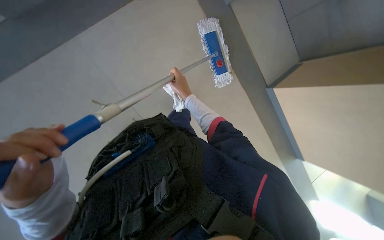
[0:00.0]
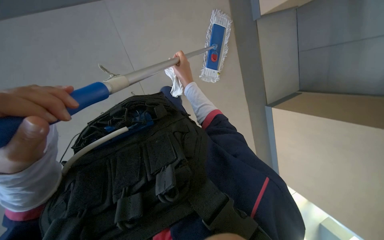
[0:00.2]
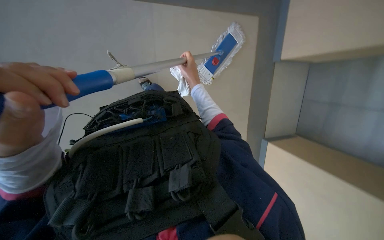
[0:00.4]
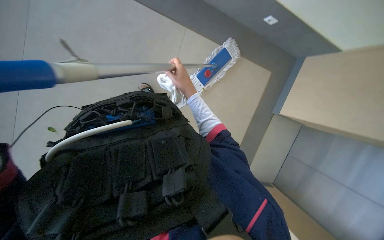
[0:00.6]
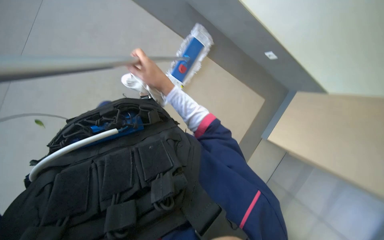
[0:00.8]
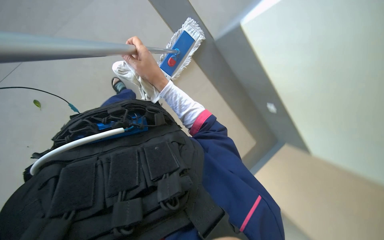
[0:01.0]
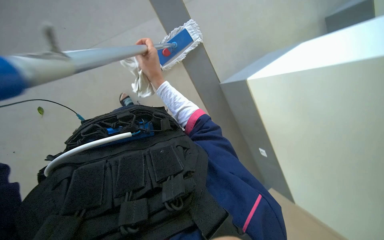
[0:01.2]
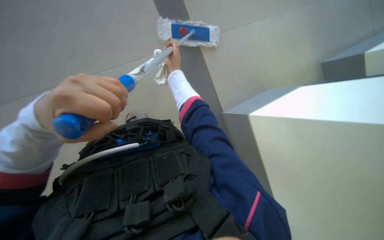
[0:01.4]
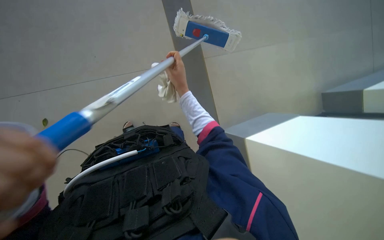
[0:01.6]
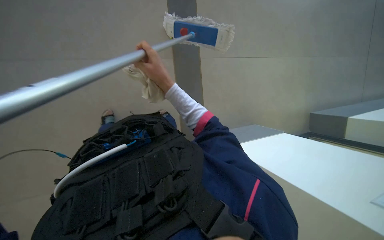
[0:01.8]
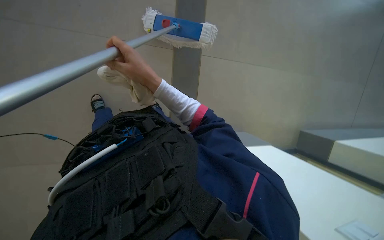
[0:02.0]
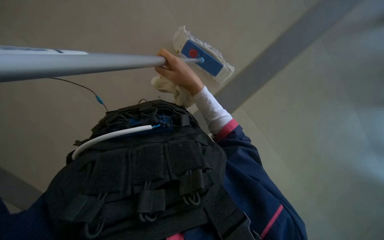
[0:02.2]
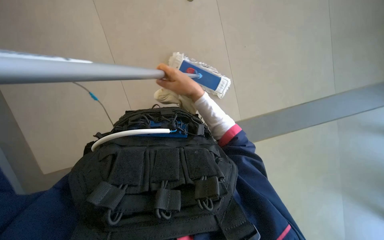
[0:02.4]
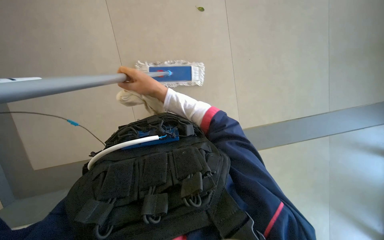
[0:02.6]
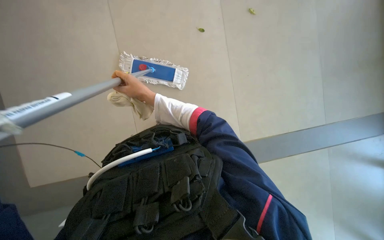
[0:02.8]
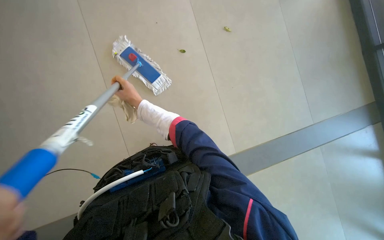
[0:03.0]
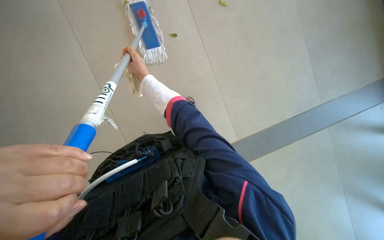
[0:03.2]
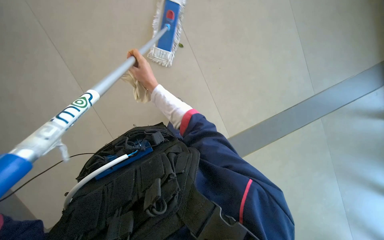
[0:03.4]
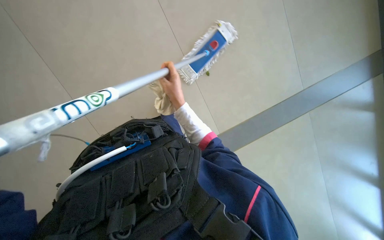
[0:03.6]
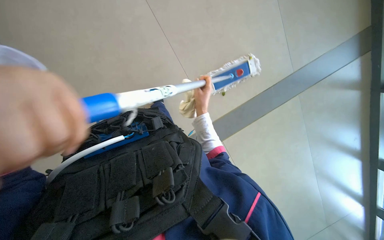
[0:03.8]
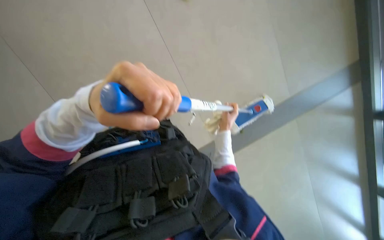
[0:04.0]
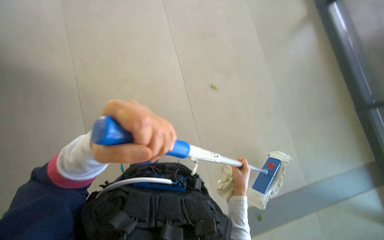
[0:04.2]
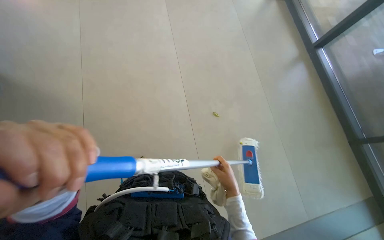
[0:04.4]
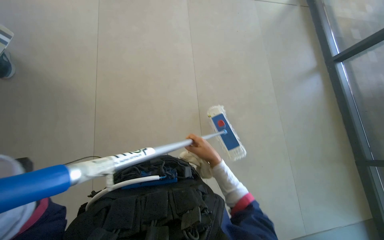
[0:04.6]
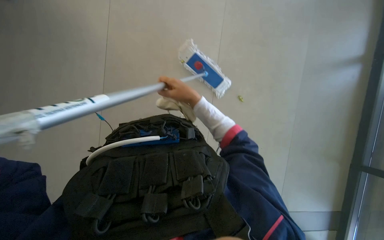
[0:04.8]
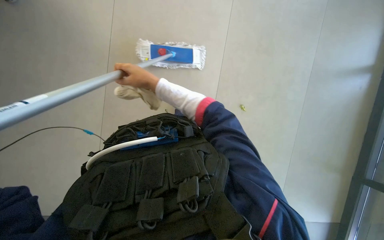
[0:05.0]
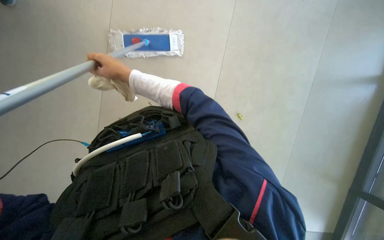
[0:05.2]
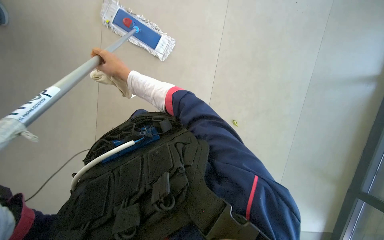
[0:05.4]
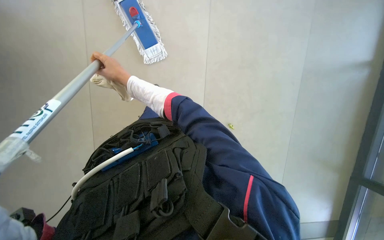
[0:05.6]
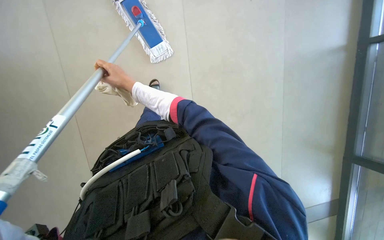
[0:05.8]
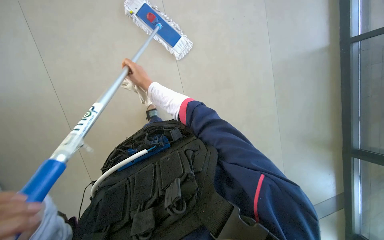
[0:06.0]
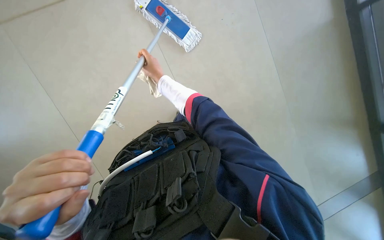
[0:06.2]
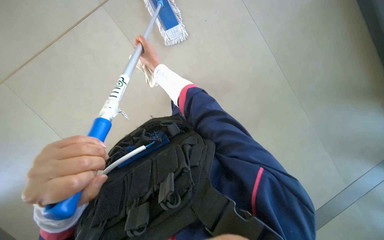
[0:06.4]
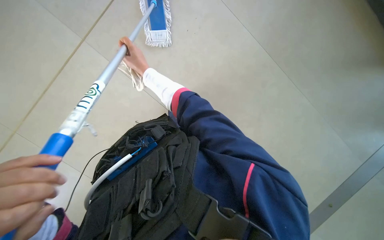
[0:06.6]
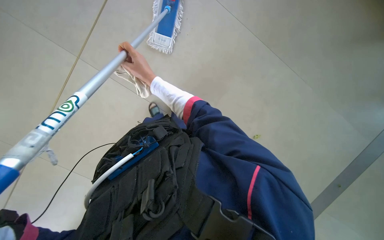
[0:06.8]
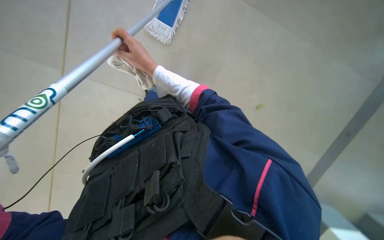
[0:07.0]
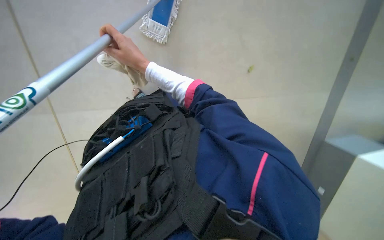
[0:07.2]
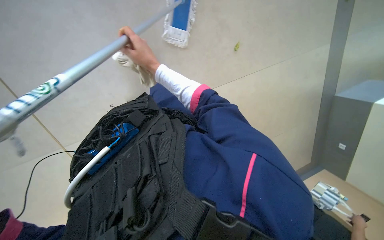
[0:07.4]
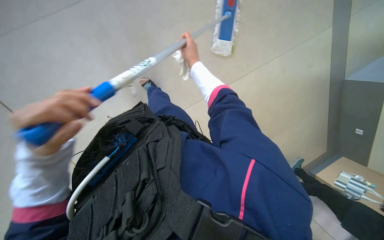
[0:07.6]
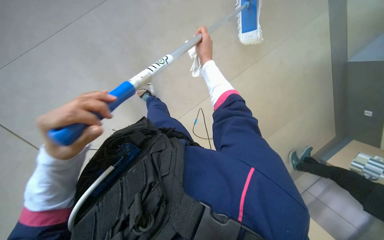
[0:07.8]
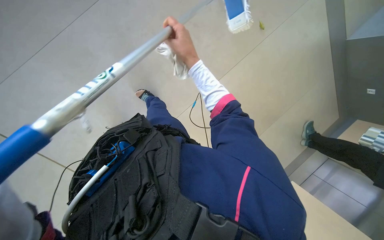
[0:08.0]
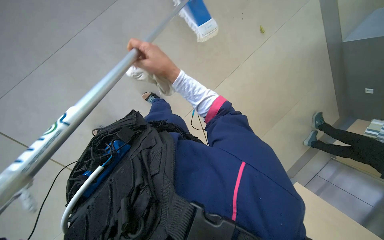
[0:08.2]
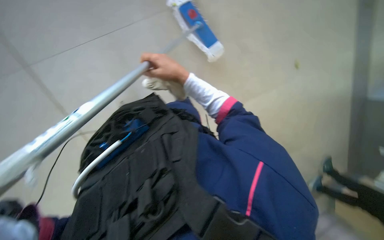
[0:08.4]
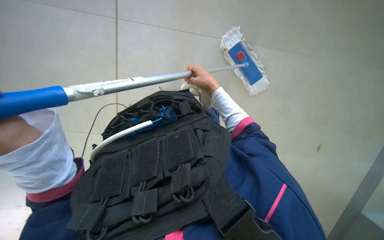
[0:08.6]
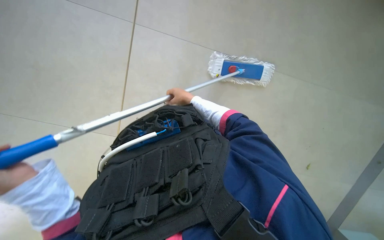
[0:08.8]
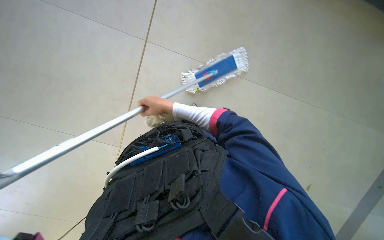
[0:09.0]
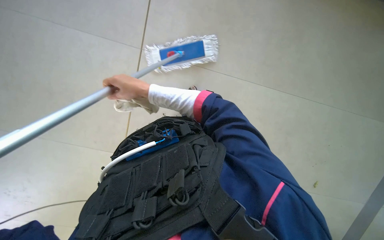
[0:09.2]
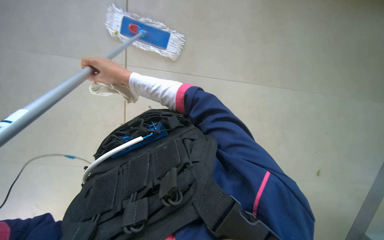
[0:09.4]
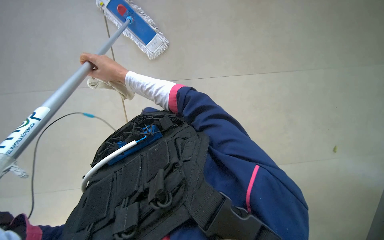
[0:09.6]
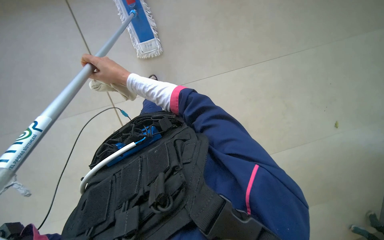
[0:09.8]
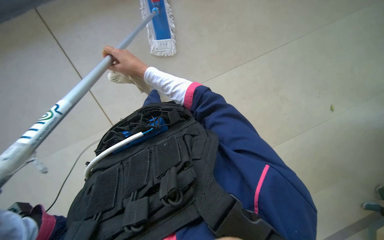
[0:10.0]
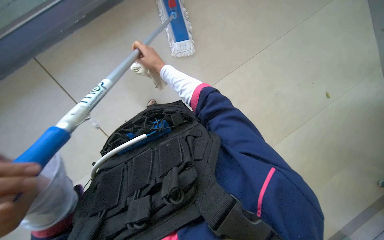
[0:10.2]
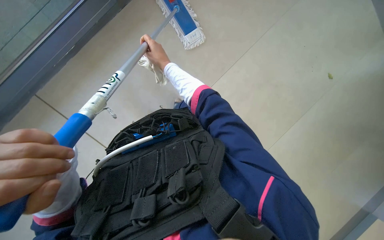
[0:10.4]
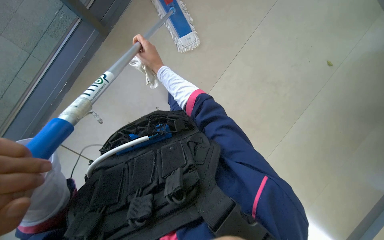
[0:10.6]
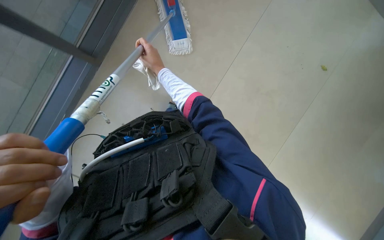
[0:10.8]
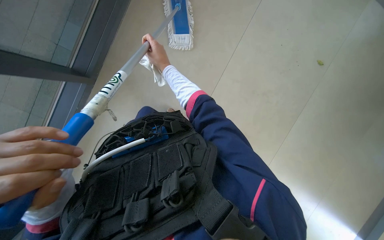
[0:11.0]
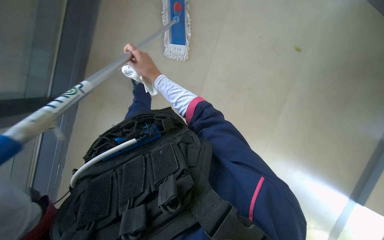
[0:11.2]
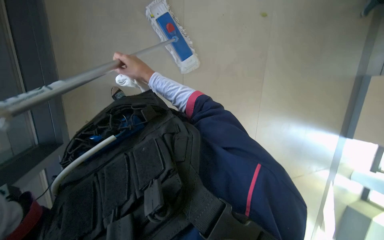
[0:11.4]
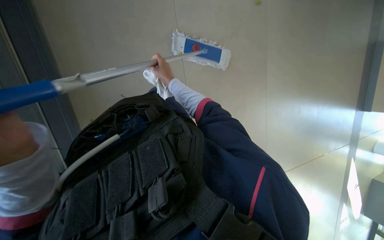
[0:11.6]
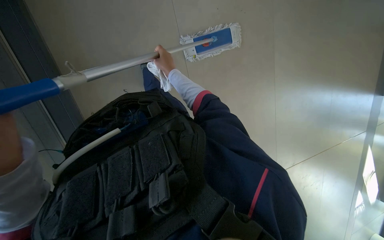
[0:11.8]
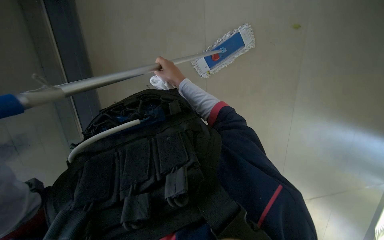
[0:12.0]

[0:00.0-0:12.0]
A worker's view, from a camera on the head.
Job: mopping floor.
The whole recording: Mopping tiled floor. The worker mops the tiled floor with a long-handled mop.
0:00.0 to 0:01.6: The right hand is displaced nearer to the camera by roughly 10 cm.
0:01.6 to 0:03.0: The right hand is displaced to the left and farther from the camera by about 15 cm.
0:03.0 to 0:04.4: The view tilts about 25 degrees upward.
0:09.0 to 0:10.4: The camera sweeps to the right, by about 15 degrees. The right hand is displaced up the picture by about 10 cm.
0:10.4 to 0:12.0: The right hand heads to the right, covering roughly 10 cm.

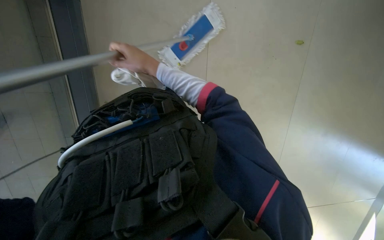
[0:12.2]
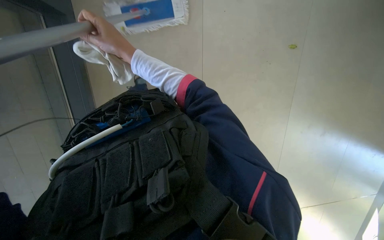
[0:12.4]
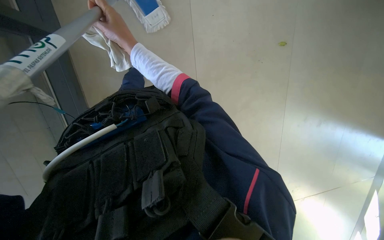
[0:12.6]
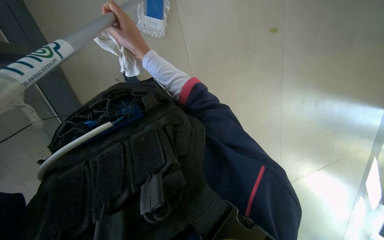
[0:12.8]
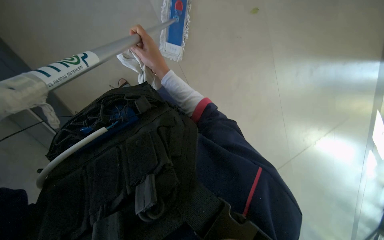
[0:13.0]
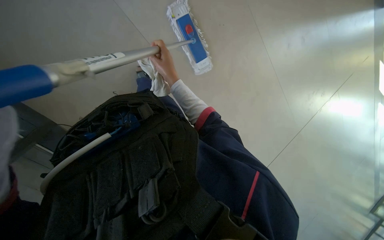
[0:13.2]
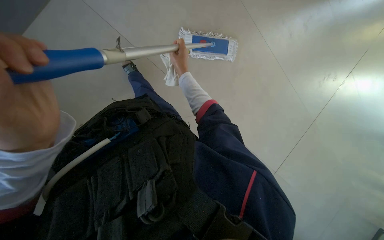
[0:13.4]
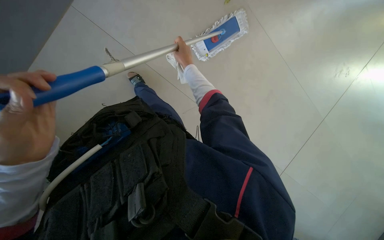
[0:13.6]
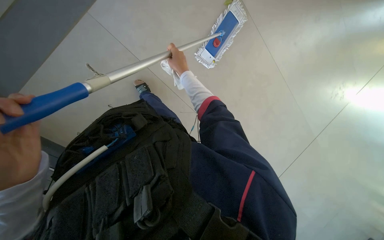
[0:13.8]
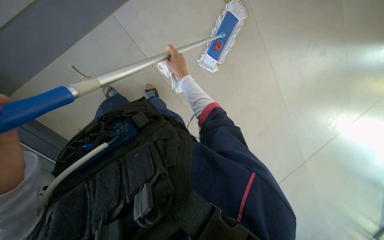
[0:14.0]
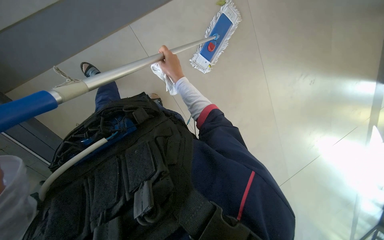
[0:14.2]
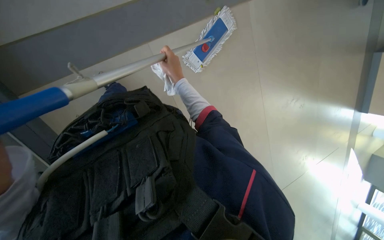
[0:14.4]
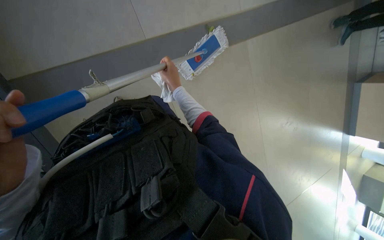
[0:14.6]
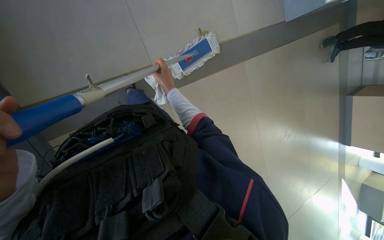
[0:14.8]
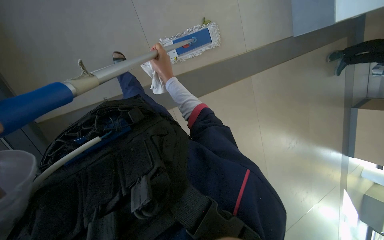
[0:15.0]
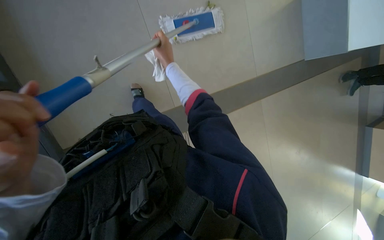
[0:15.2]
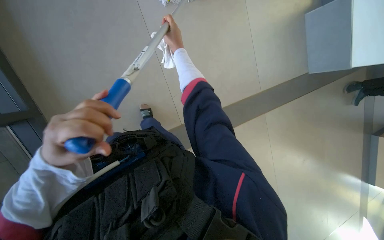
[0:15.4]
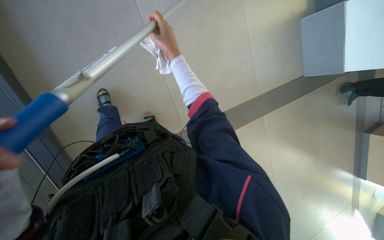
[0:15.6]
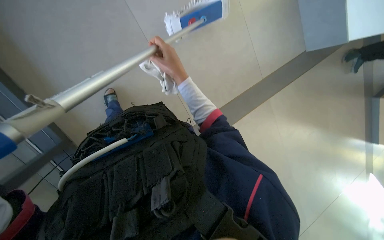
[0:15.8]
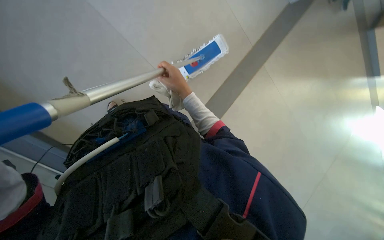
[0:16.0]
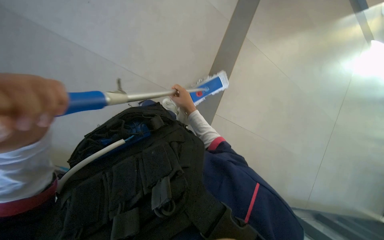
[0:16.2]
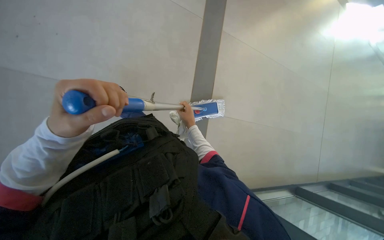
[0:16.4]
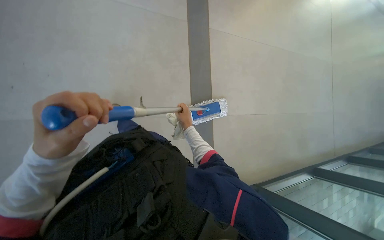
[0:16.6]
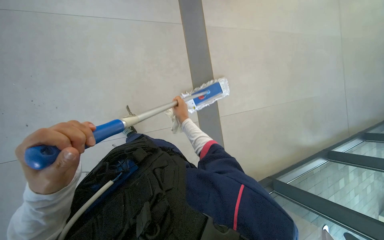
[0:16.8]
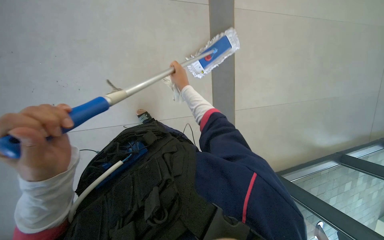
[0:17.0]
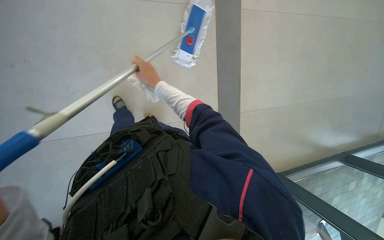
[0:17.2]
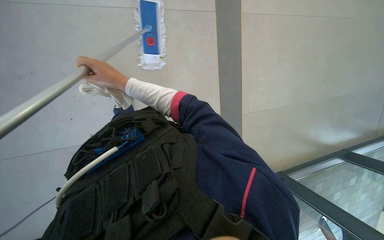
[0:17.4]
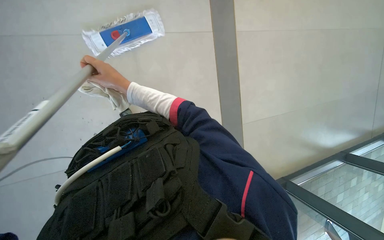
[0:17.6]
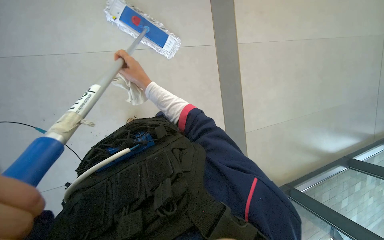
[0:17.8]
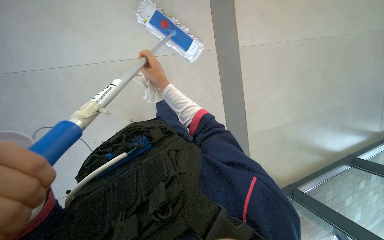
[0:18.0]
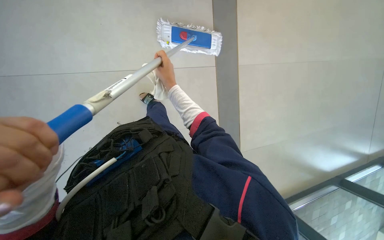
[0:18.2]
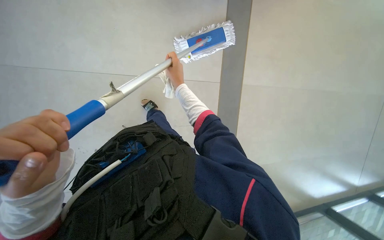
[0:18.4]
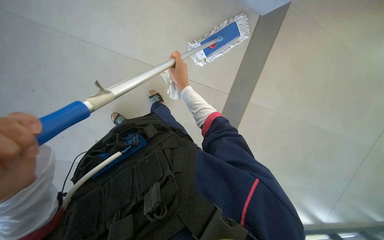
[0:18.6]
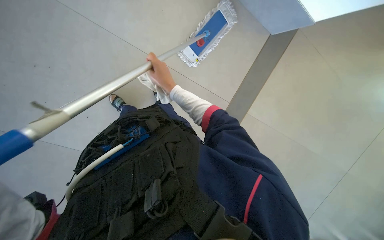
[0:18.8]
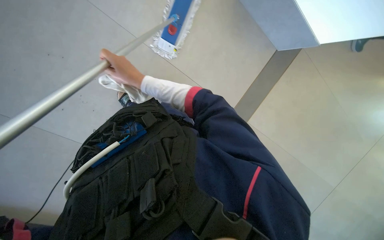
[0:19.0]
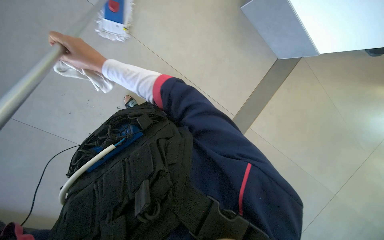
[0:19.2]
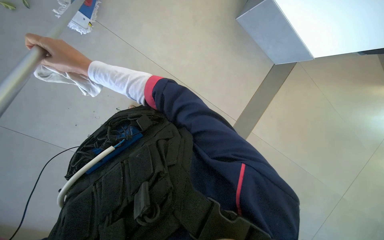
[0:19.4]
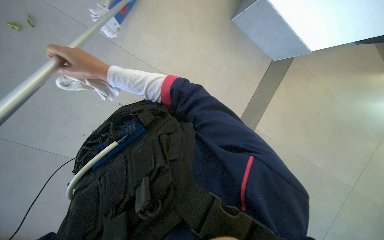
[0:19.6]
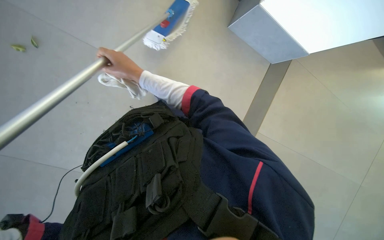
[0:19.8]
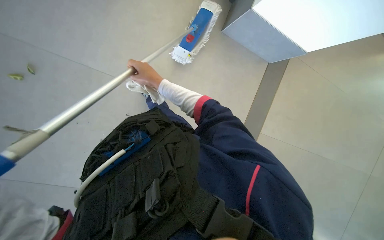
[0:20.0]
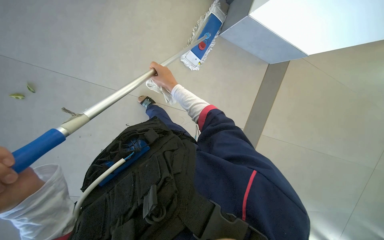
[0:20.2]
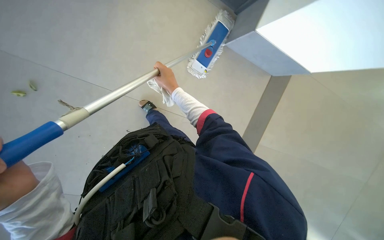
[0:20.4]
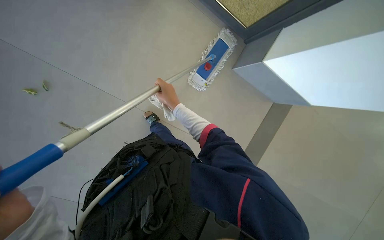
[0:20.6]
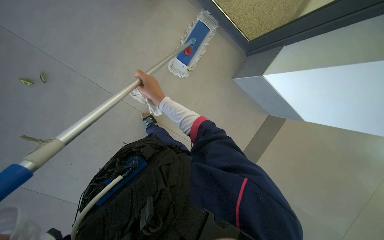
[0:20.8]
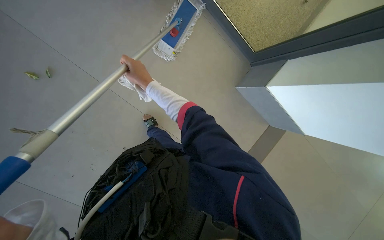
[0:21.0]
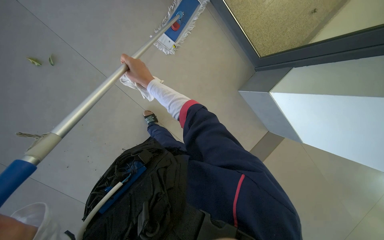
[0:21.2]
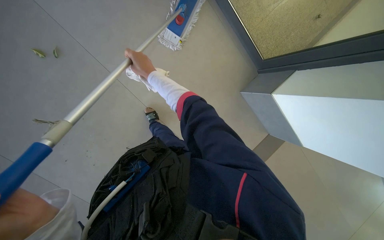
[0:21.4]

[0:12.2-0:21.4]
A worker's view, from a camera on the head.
Job: mopping floor.
The whole recording: Mopping tiled floor. The worker mops the tiled floor with a long-handled mop.
0:12.2 to 0:13.8: The right hand heads to the right and farther from the camera, covering approximately 15 cm.
0:15.2 to 0:16.8: The camera pitches upward, by about 15 degrees.
0:16.8 to 0:18.4: The right hand moves nearer to the camera, approximately 15 cm.
0:18.4 to 0:19.8: The scene rotates counterclockwise by approximately 30 degrees.
0:19.8 to 0:21.4: The right hand is displaced farther from the camera by about 10 cm.
